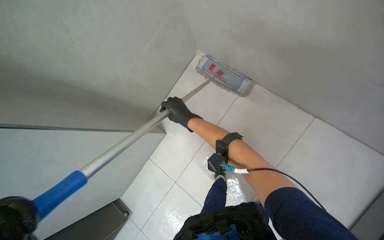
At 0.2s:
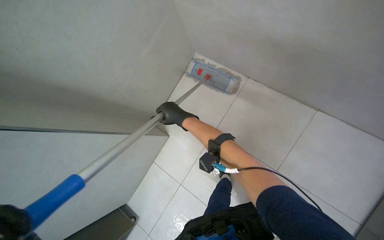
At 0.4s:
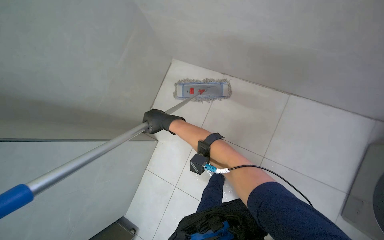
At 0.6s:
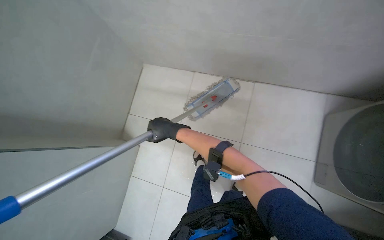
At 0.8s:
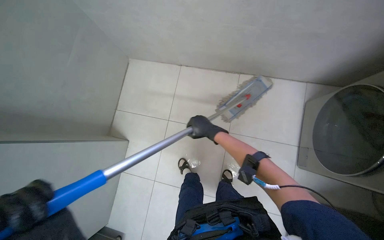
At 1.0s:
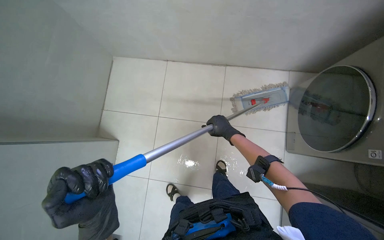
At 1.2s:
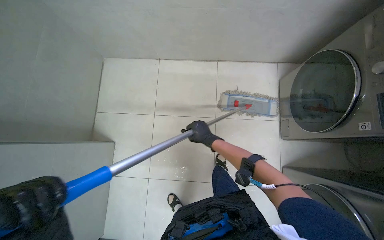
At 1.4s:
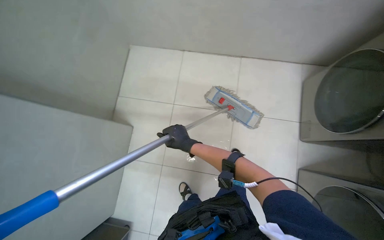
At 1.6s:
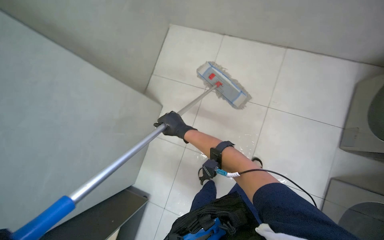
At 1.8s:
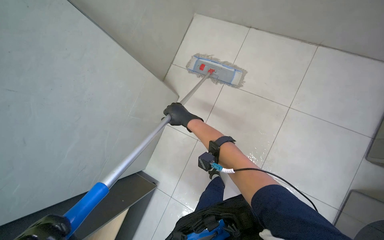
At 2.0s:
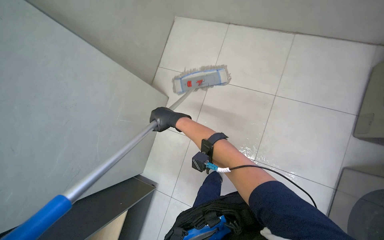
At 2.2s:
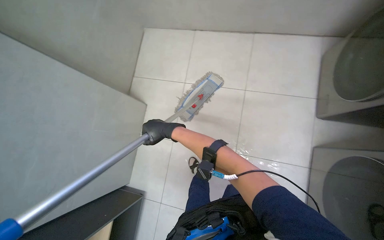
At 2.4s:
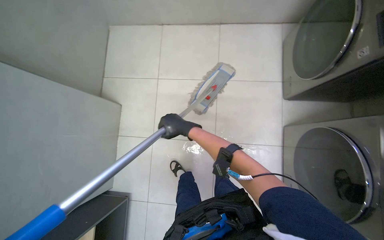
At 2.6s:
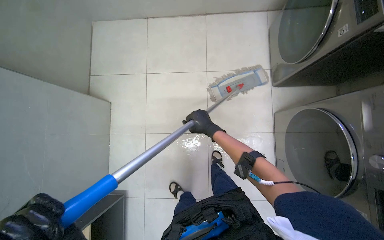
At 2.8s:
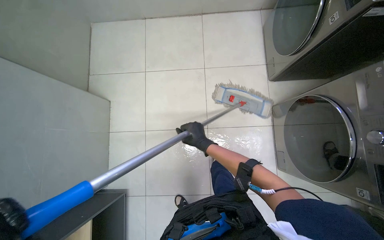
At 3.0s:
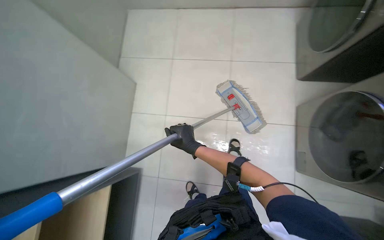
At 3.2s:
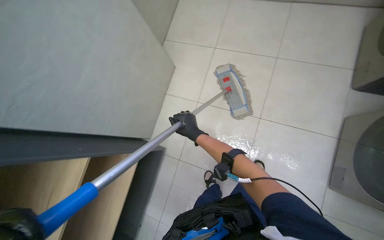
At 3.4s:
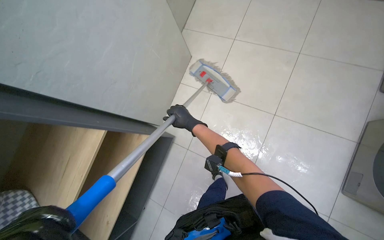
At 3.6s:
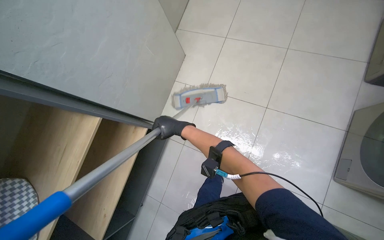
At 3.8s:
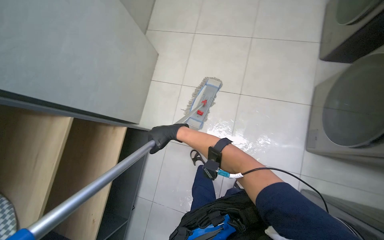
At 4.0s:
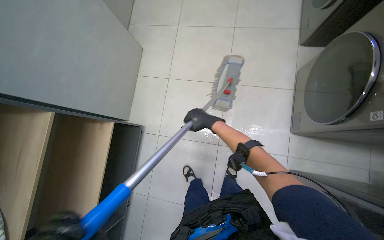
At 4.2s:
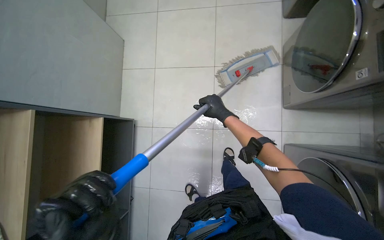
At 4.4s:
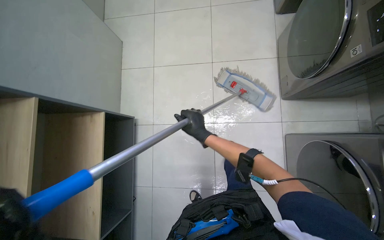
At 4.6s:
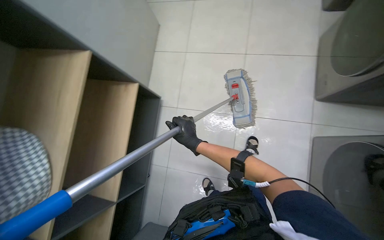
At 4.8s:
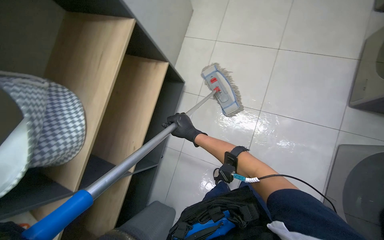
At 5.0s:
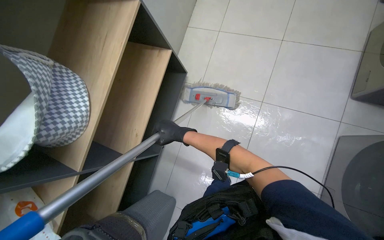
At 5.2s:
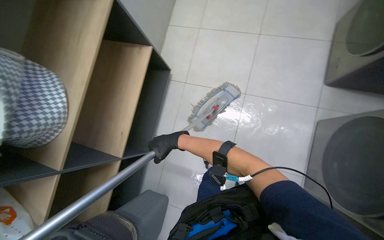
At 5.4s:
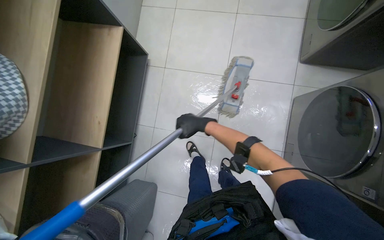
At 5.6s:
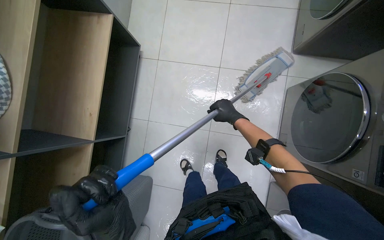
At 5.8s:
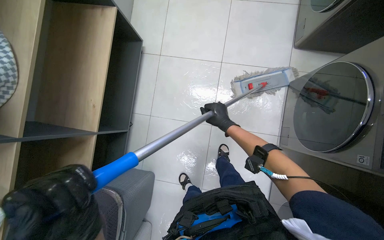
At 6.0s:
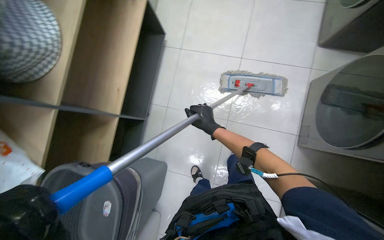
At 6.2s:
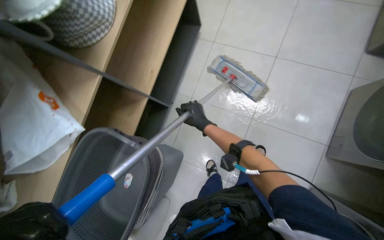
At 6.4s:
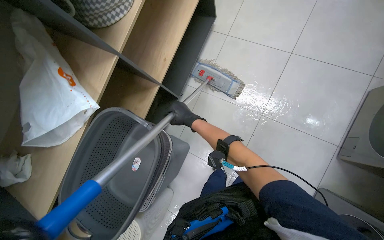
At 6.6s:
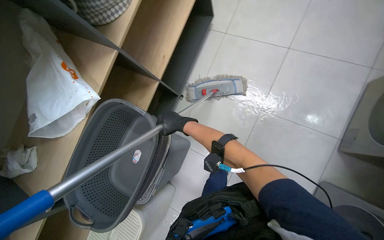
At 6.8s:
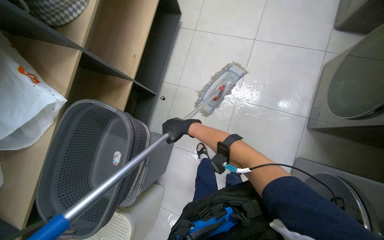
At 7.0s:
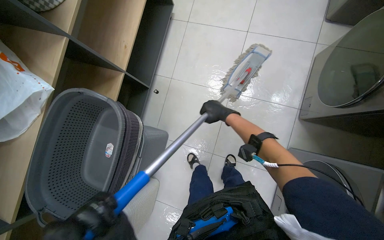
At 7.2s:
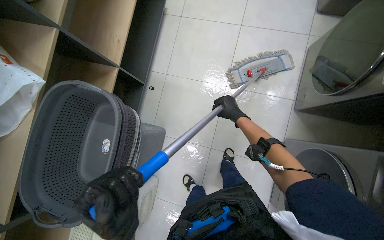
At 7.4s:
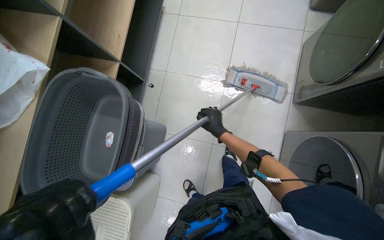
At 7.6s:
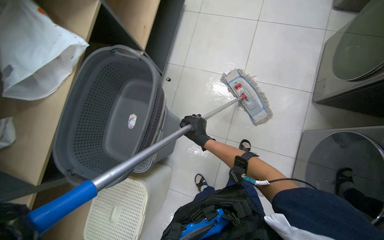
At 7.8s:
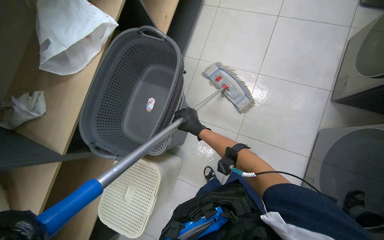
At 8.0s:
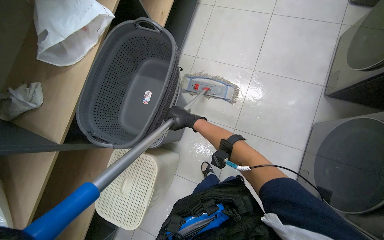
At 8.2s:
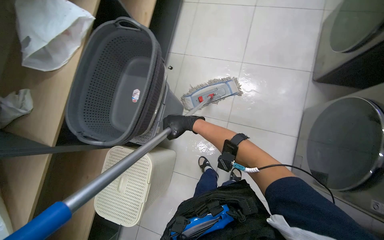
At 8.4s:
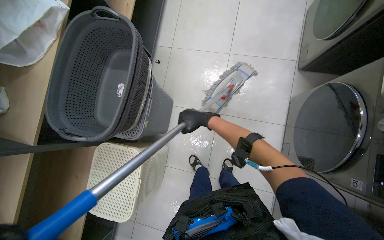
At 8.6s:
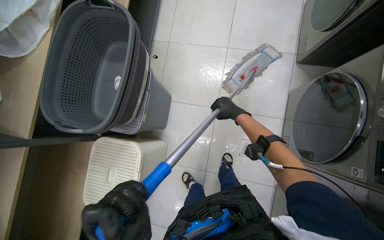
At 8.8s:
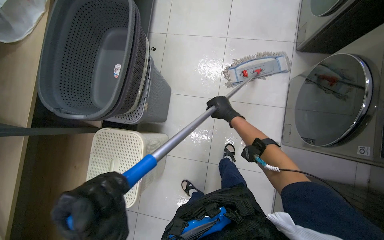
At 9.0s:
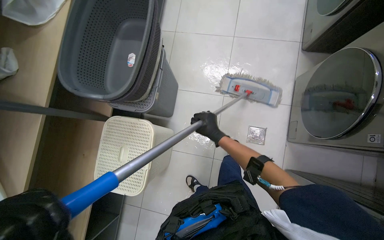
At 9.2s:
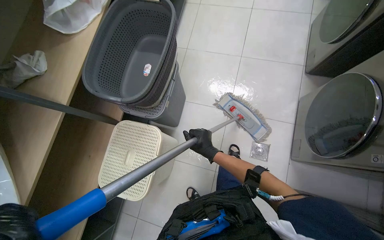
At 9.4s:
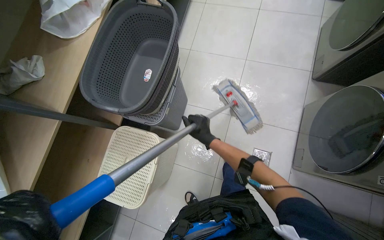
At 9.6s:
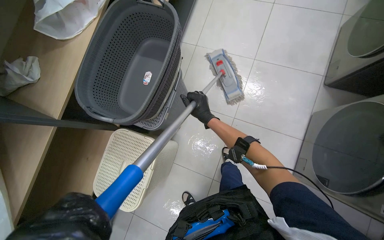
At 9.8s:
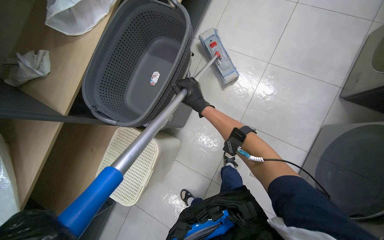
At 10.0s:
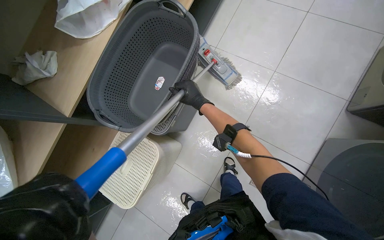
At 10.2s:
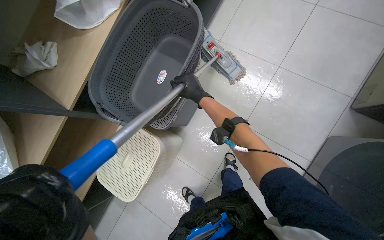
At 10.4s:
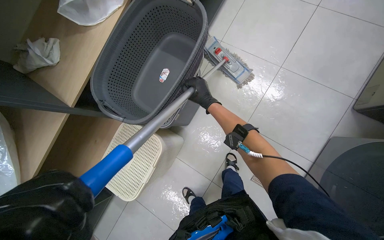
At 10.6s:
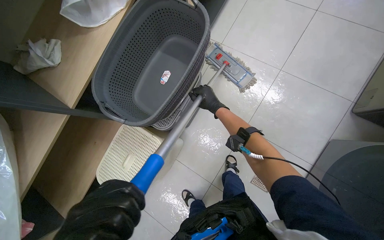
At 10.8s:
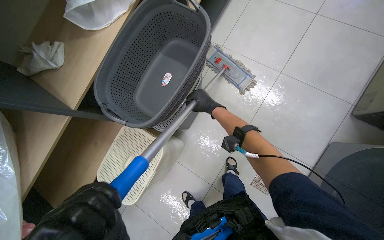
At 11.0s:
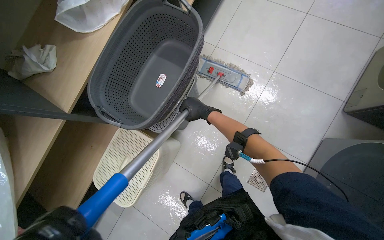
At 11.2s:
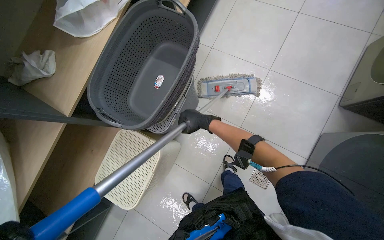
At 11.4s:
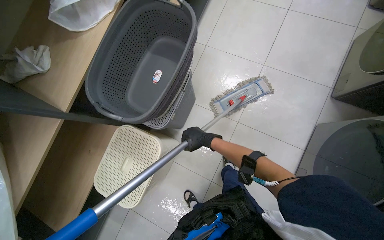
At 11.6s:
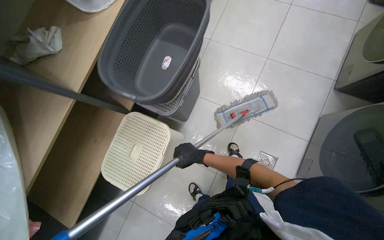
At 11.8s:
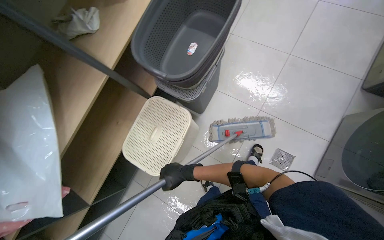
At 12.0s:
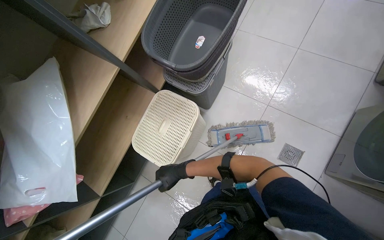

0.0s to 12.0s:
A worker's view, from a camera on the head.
Job: mopping floor.
The whole recording: Mopping laundry room floor. The worker continues mopping the tiled floor in the laundry room.
0.0s to 1.6s: The head travels to the right, some 50 cm.
1.6s to 3.0s: The right hand travels down the picture by approximately 25 cm, and reaches approximately 10 cm to the right, then returns.
3.0s to 4.4s: The right hand moves left and right over some 20 cm, changing direction 2 times.
4.4s to 6.0s: The right hand swings left and right, roughly 25 cm each way, with 2 reversals.
6.0s to 7.6s: The head travels some 50 cm.
7.6s to 9.0s: The right hand reaches about 20 cm to the right, then returns.
9.0s to 10.4s: The right hand heads up the picture, covering roughly 35 cm.
10.4s to 12.0s: The right hand heads down the picture and to the left, covering approximately 60 cm.

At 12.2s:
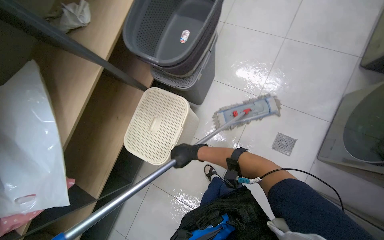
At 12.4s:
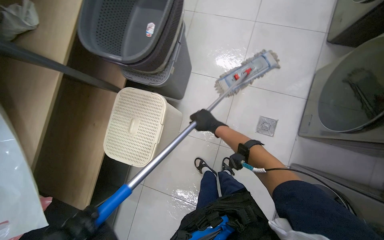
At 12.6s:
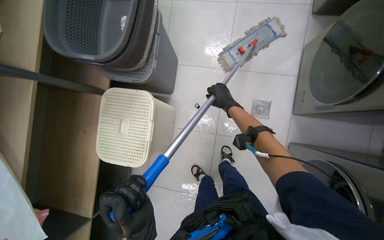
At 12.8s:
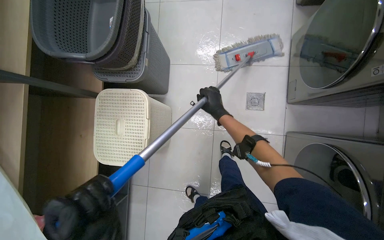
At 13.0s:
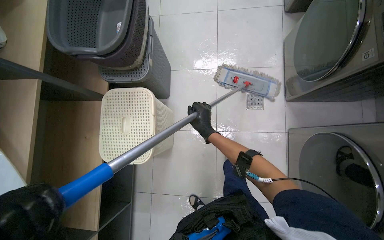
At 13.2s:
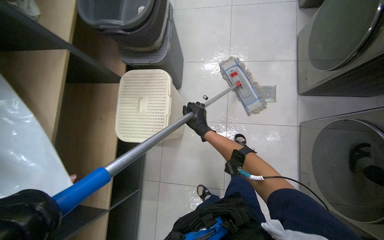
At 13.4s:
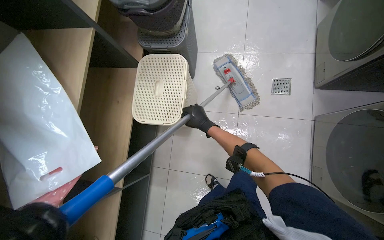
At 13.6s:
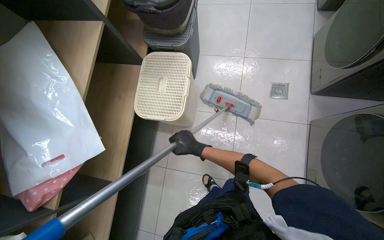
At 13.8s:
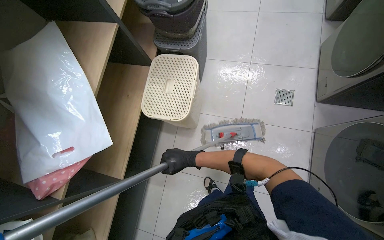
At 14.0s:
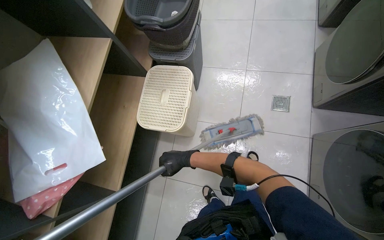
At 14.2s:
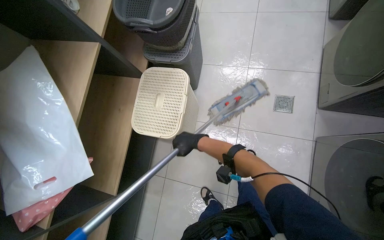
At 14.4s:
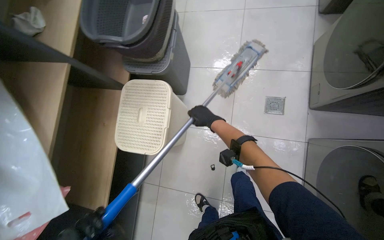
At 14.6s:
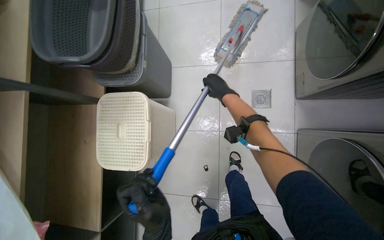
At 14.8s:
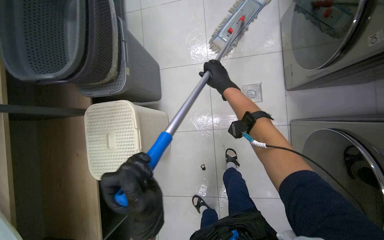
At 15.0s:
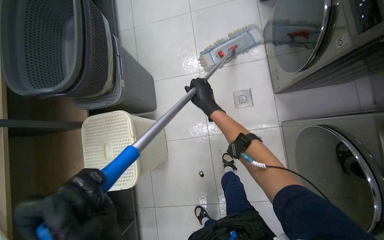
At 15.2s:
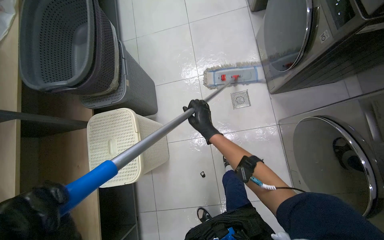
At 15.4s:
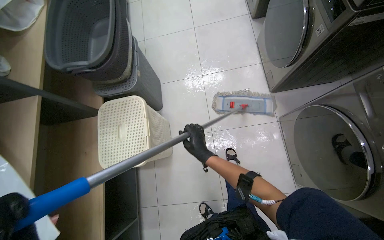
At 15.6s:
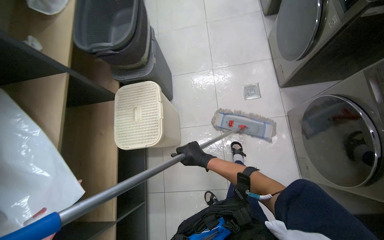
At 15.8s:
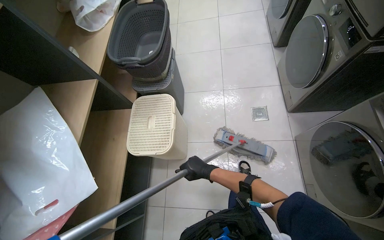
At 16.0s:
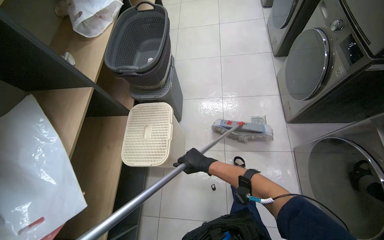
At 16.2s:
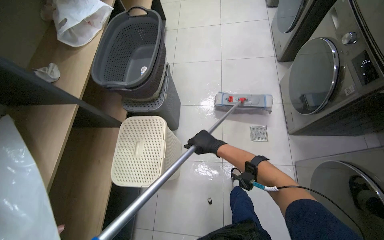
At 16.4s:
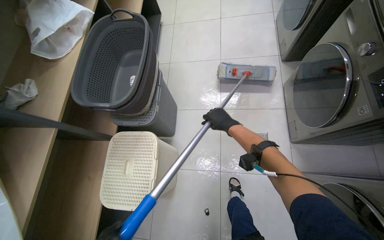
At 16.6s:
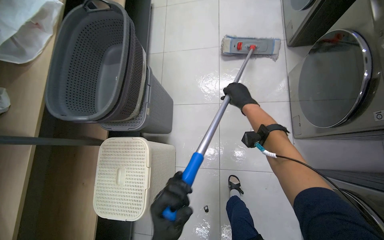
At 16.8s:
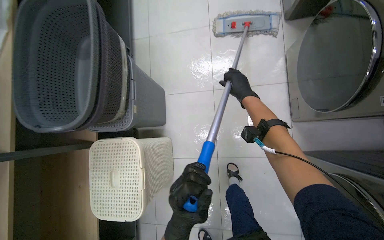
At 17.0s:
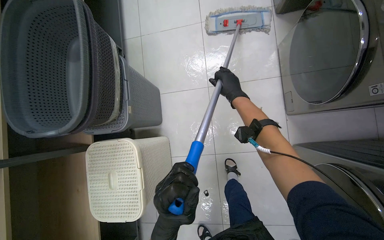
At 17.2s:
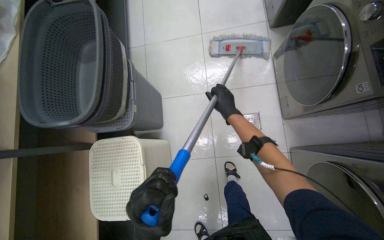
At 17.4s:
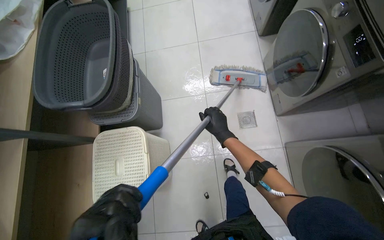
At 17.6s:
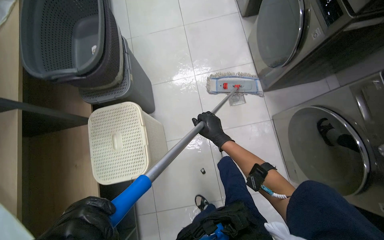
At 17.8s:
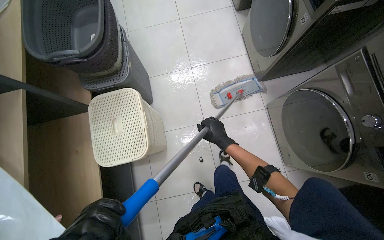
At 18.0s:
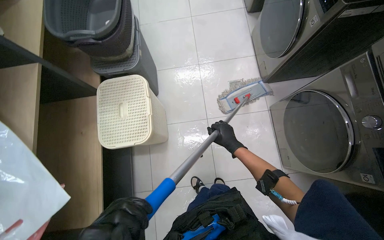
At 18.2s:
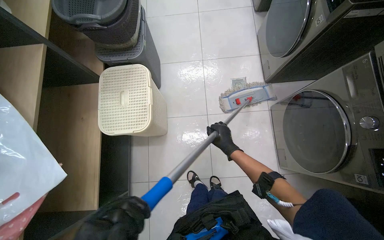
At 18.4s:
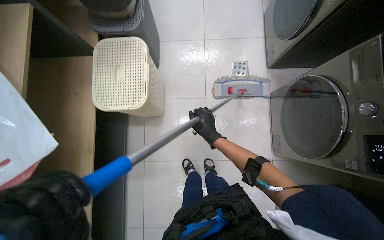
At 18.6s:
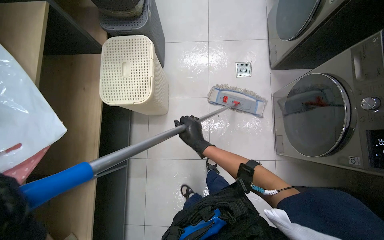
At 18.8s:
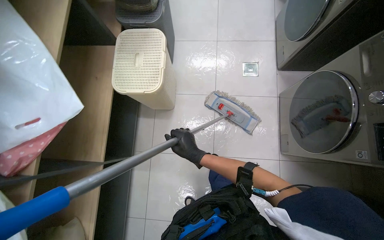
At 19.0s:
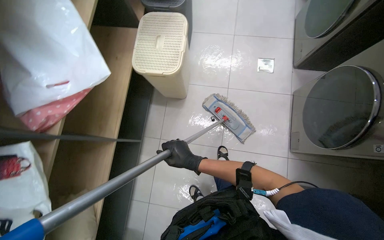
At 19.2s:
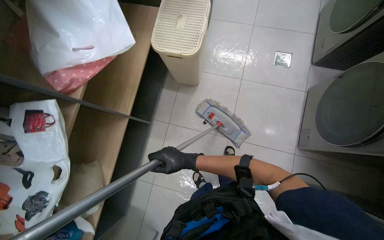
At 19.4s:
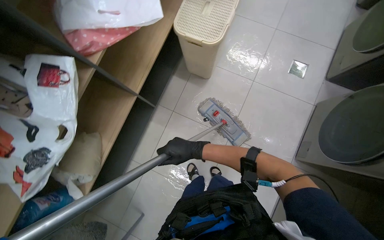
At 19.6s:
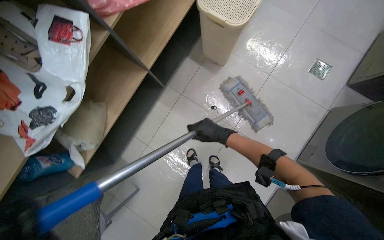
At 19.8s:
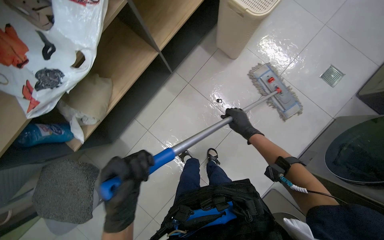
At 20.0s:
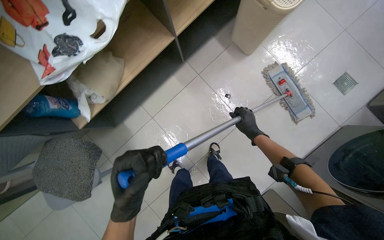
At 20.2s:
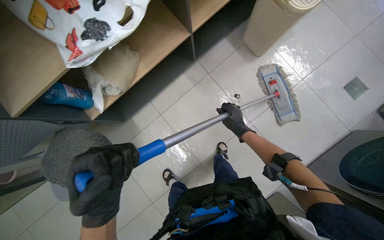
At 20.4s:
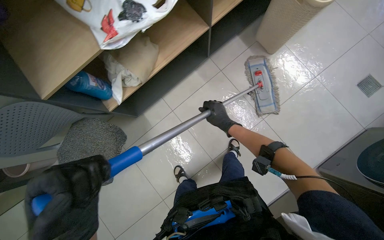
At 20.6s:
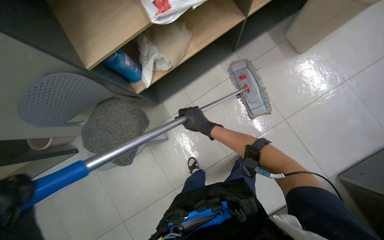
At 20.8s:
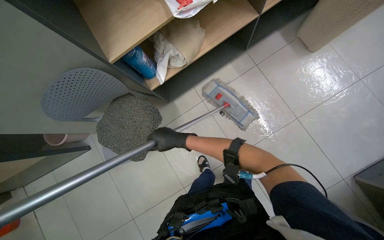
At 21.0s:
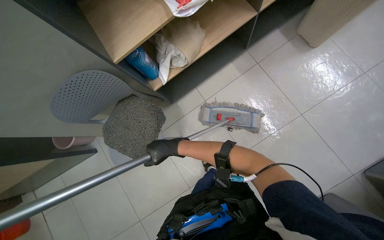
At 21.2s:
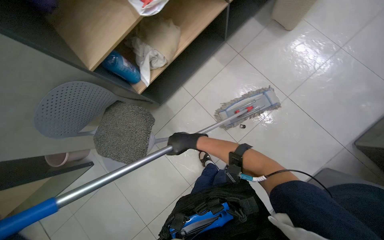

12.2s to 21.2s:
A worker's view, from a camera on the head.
Job: mopping floor.
The whole recording: Mopping laundry room floor. The worker continues mopping the tiled floor in the laundry room.
12.2s to 13.8s: The camera is carried roughly 40 cm.
13.8s to 15.2s: The right hand moves up the picture and to the right, approximately 50 cm.
15.2s to 16.6s: The right hand is displaced up the picture and farther from the camera by roughly 40 cm.
19.8s to 21.2s: The camera is carried about 50 cm.
